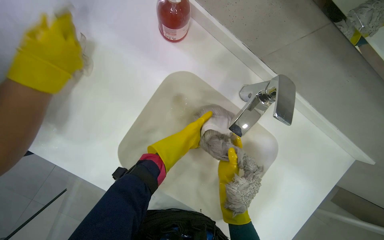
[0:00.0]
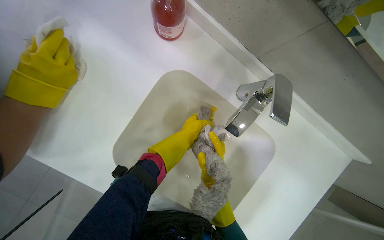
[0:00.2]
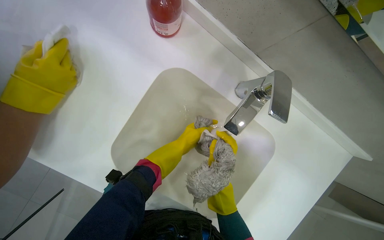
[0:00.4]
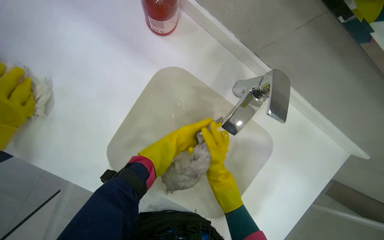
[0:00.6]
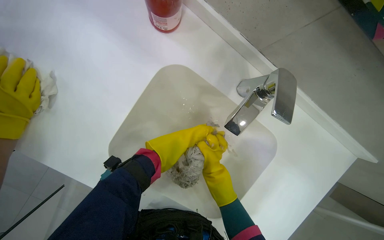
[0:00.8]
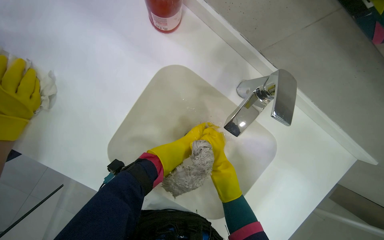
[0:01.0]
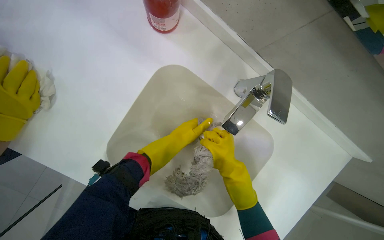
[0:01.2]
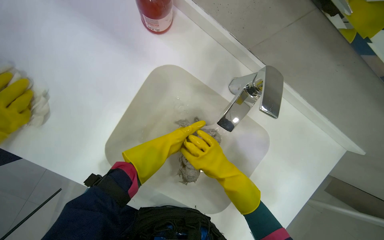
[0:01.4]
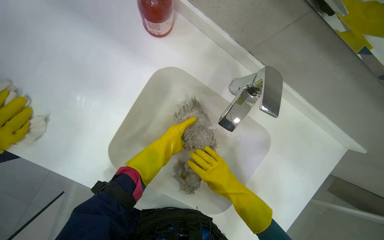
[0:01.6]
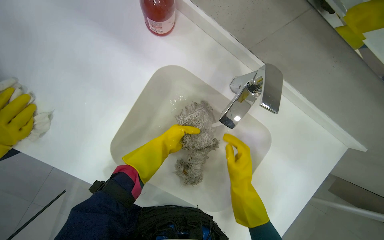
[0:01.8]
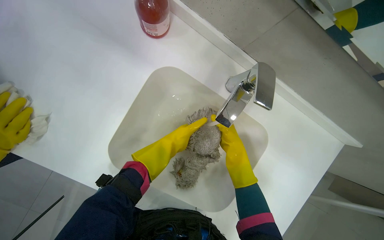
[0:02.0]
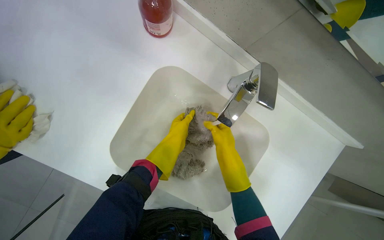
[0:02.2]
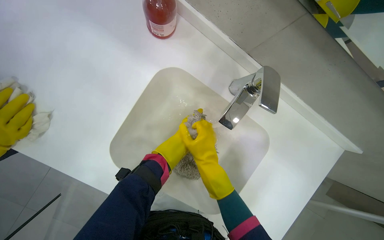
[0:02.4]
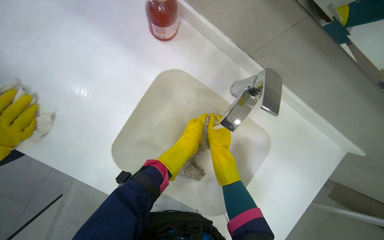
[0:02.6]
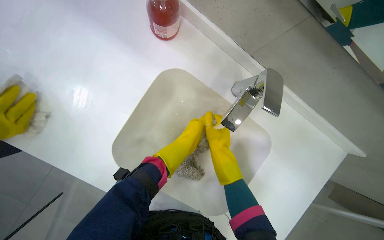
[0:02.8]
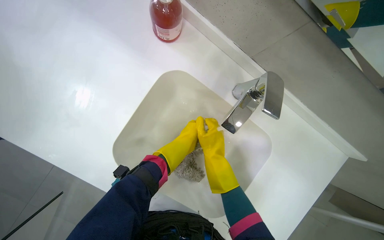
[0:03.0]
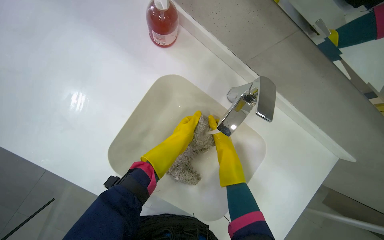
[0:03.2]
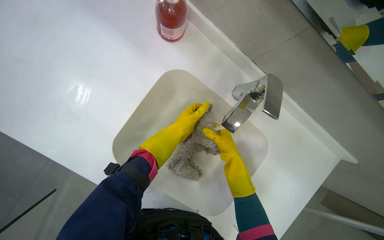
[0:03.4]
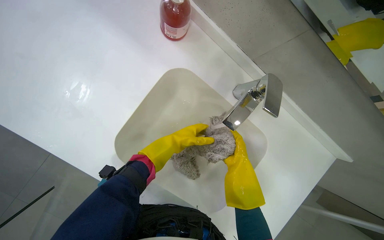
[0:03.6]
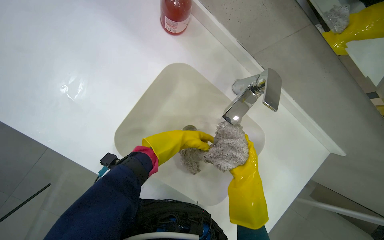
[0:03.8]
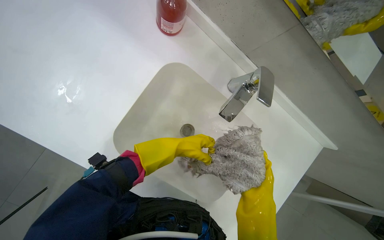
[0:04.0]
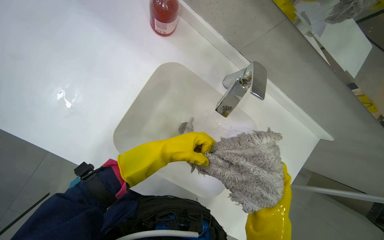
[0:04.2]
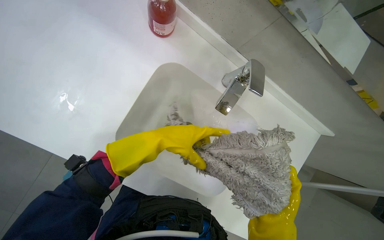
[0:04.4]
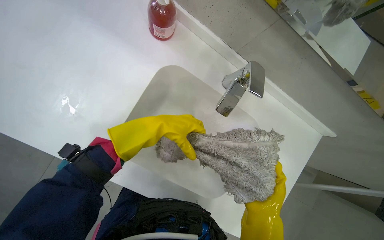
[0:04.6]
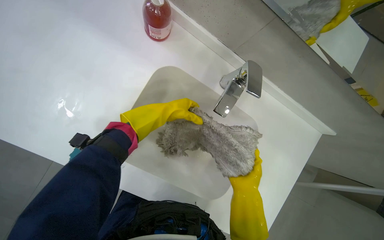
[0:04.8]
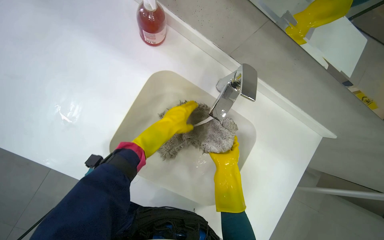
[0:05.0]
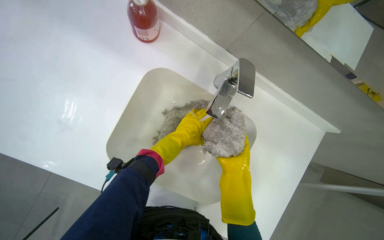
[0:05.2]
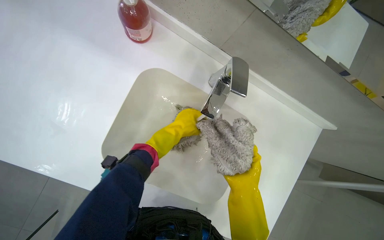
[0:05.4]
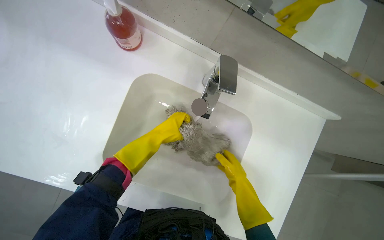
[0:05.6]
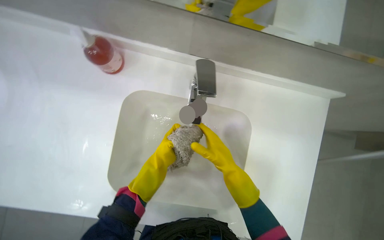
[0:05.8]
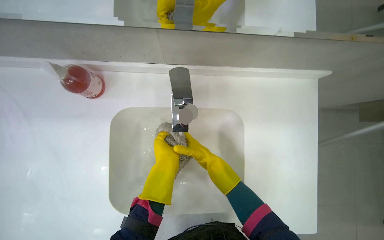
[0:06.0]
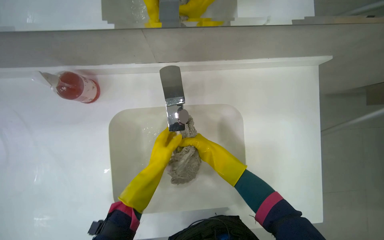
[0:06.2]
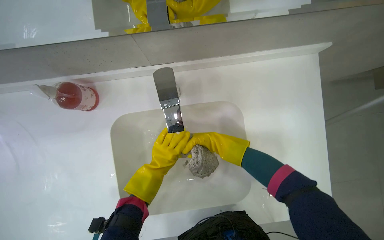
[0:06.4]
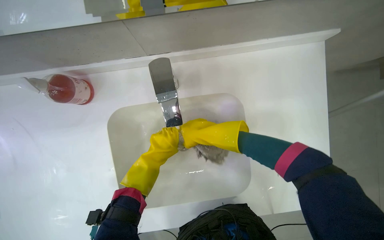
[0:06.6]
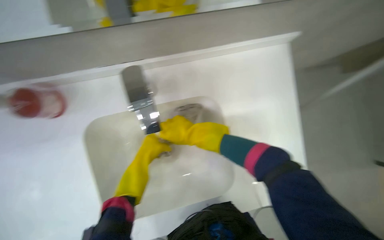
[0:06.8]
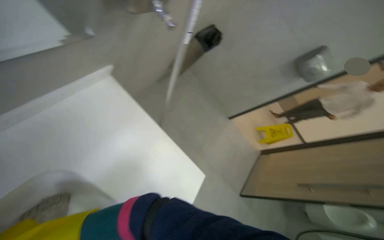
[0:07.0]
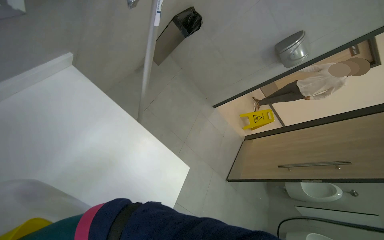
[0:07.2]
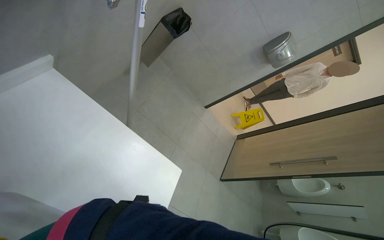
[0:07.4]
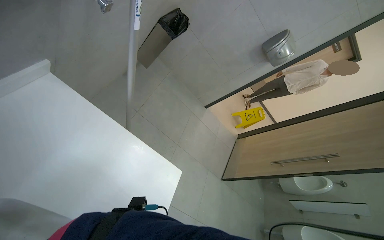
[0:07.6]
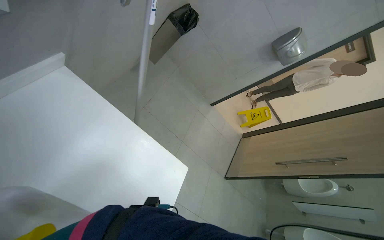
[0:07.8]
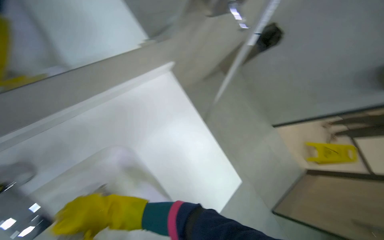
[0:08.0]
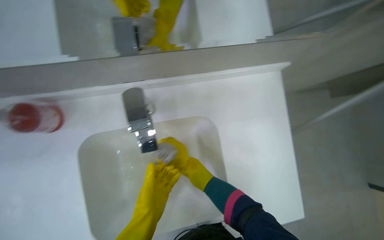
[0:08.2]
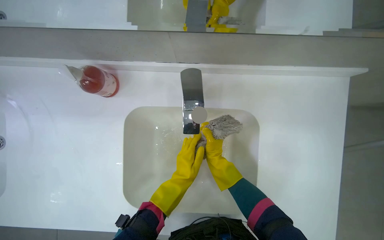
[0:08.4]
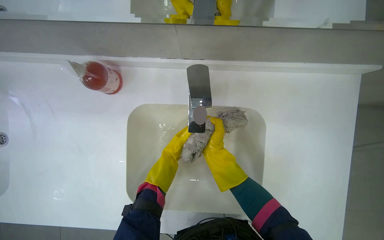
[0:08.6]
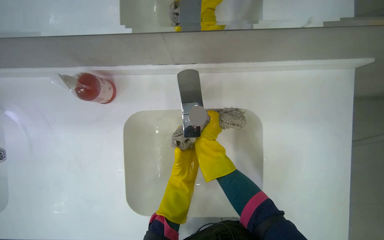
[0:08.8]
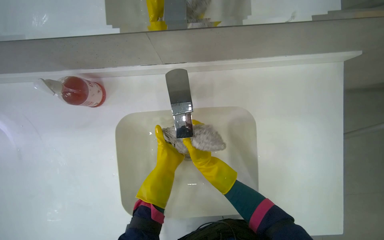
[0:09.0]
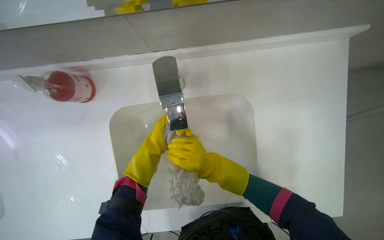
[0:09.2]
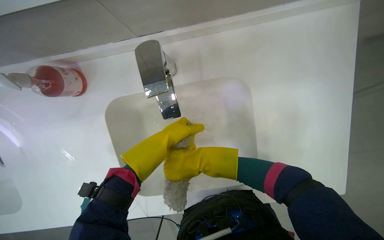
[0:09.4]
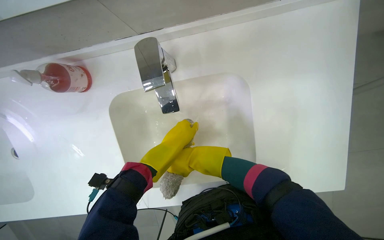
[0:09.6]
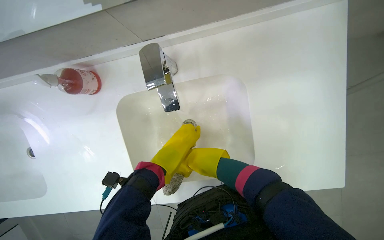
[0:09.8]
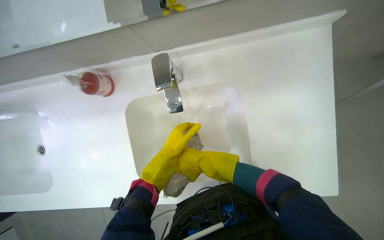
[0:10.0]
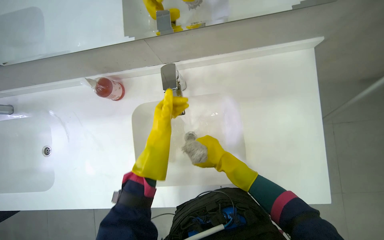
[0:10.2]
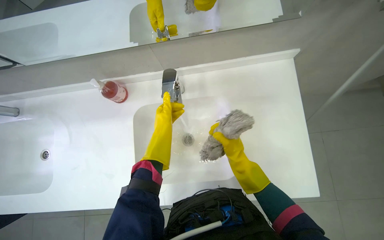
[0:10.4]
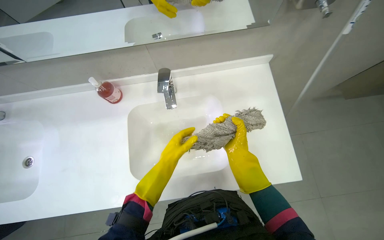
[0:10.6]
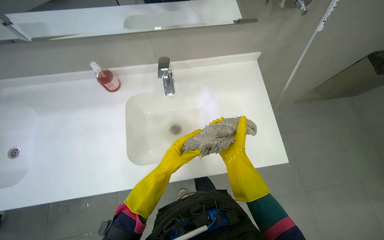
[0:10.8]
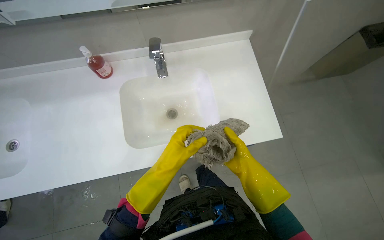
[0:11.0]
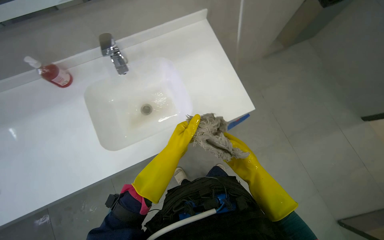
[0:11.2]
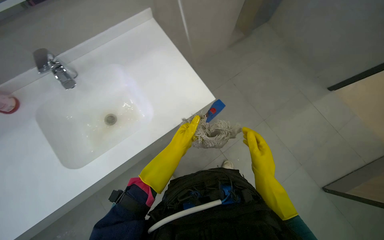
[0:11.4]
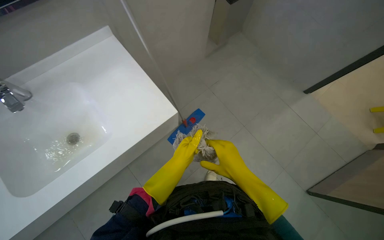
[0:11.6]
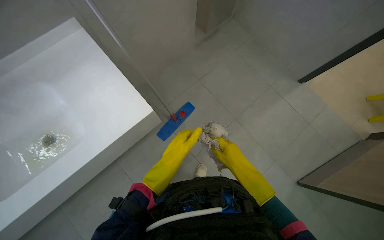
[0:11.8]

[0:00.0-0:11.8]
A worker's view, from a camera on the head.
Job: preparing cleaning supplies.
The whole recording: Washing mop head in sink. The worker washes a dirty mop head in the sink under running water.
0:03.0 to 0:04.4: The left hand moves about 10 cm farther from the camera and comes back; the right hand moves down the picture, nearer to the camera and to the right, roughly 30 cm.
0:04.4 to 0:06.0: The scene turns some 30 degrees counterclockwise in the picture.
0:06.0 to 0:07.4: The camera is carried approximately 80 cm. The head turns to the right by roughly 30 degrees. The wearer looks approximately 15 degrees further downward.
0:07.4 to 0:08.8: The wearer's head swings about 75 degrees to the left.
0:08.8 to 0:10.4: The right hand is displaced to the right by approximately 10 cm, and moves about 20 cm farther from the camera and comes back. Meanwhile the left hand travels up the picture by approximately 10 cm.

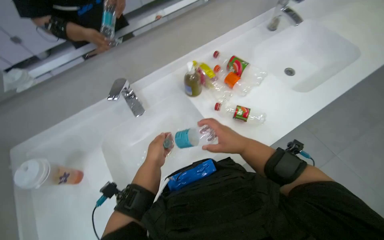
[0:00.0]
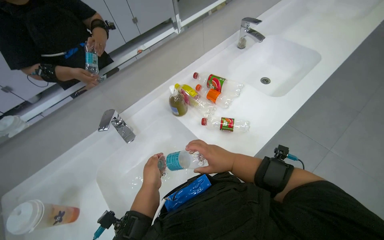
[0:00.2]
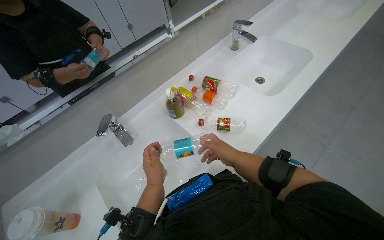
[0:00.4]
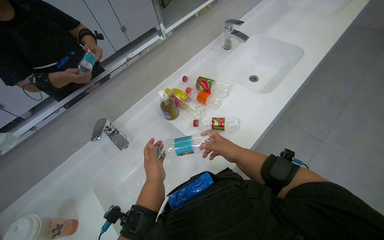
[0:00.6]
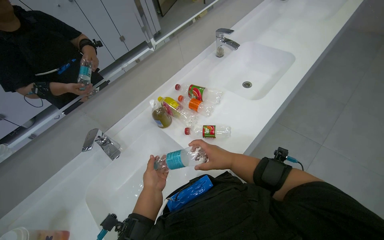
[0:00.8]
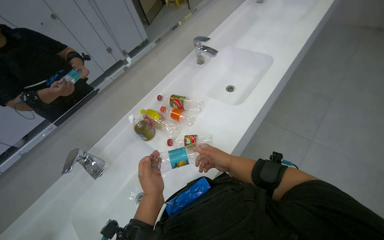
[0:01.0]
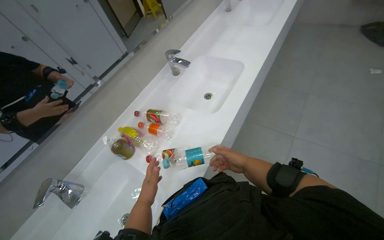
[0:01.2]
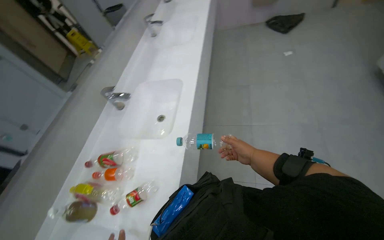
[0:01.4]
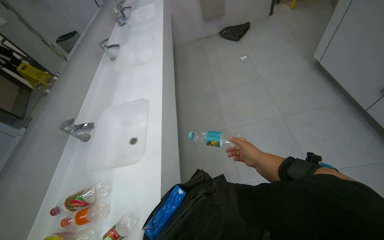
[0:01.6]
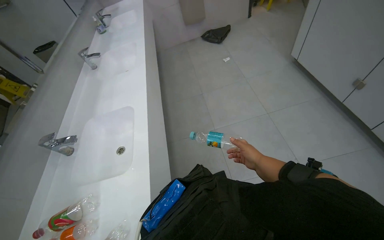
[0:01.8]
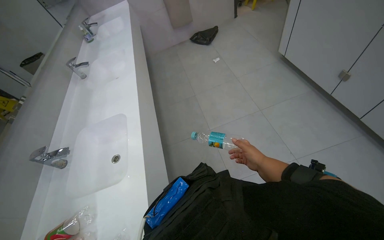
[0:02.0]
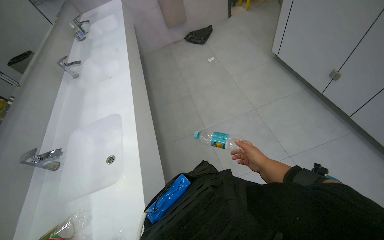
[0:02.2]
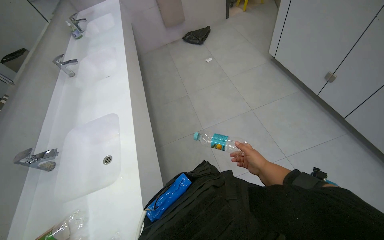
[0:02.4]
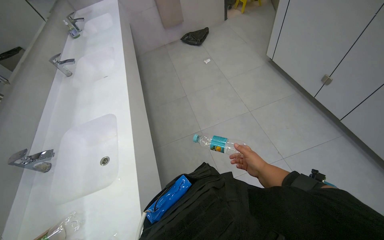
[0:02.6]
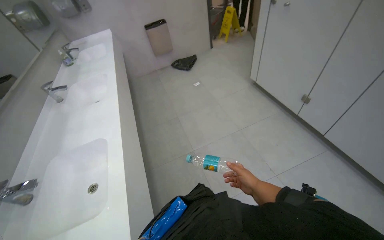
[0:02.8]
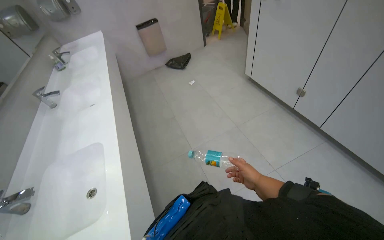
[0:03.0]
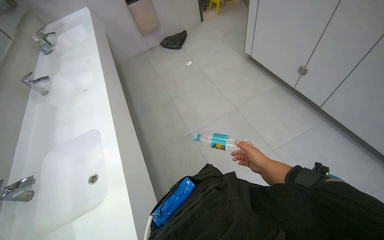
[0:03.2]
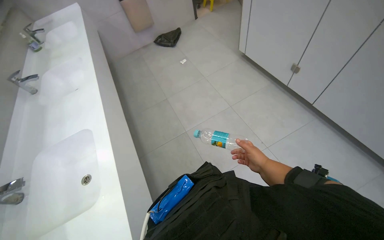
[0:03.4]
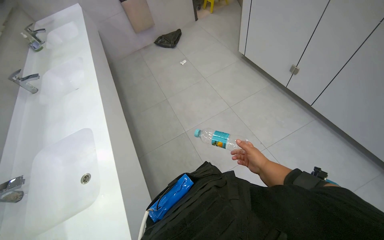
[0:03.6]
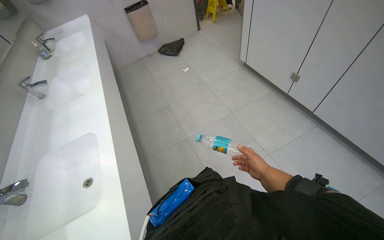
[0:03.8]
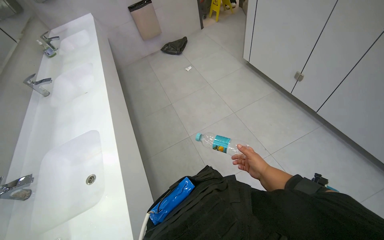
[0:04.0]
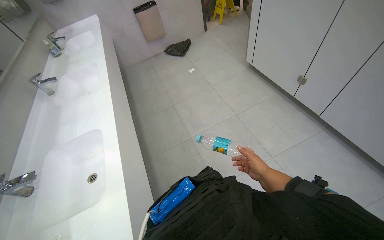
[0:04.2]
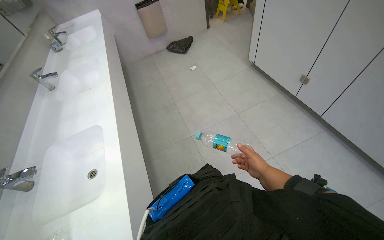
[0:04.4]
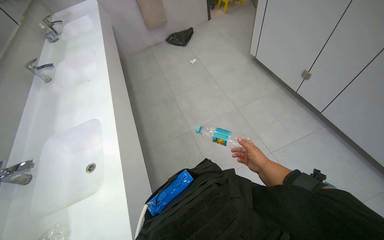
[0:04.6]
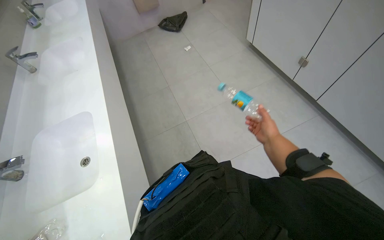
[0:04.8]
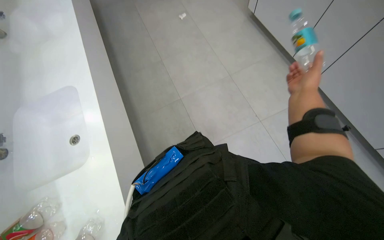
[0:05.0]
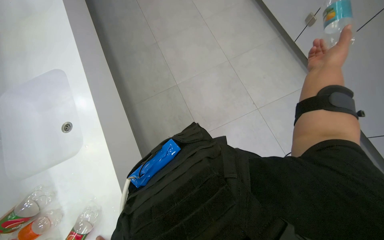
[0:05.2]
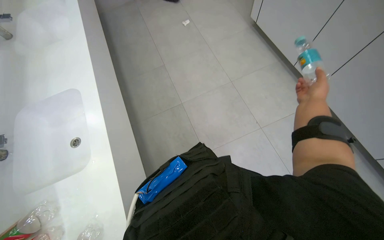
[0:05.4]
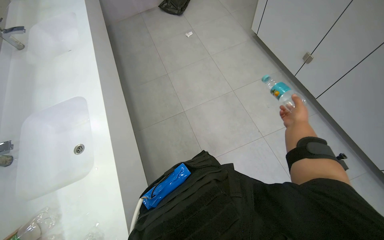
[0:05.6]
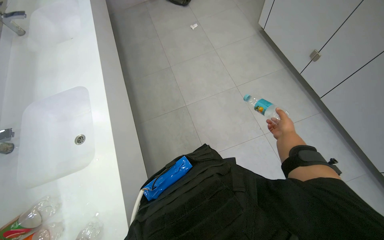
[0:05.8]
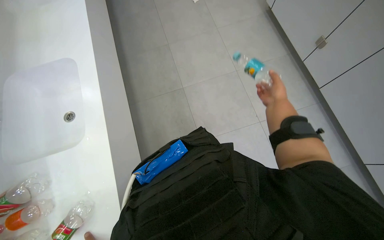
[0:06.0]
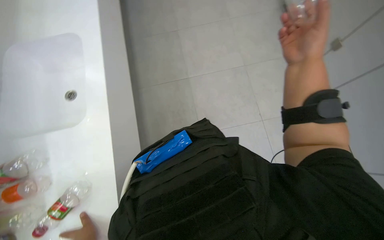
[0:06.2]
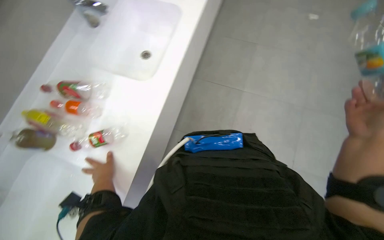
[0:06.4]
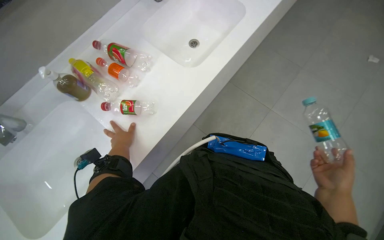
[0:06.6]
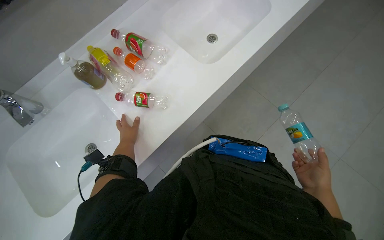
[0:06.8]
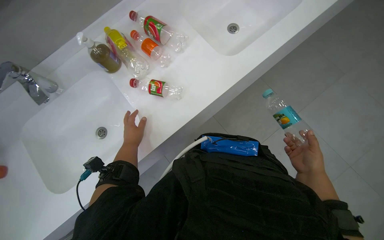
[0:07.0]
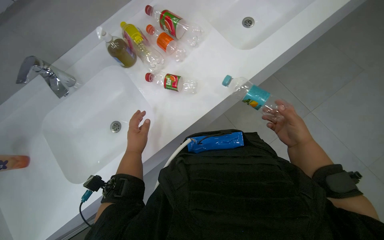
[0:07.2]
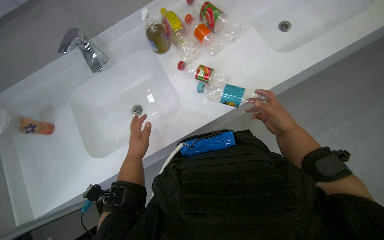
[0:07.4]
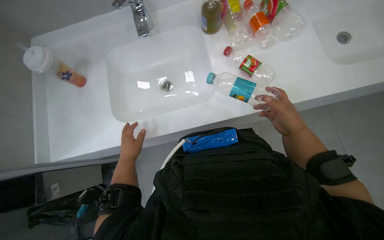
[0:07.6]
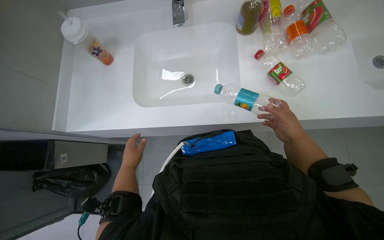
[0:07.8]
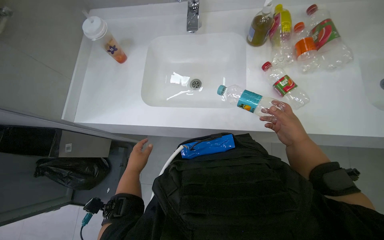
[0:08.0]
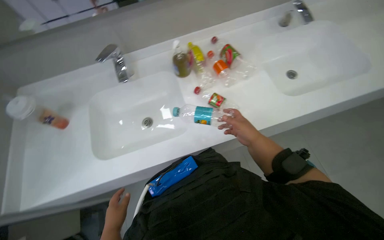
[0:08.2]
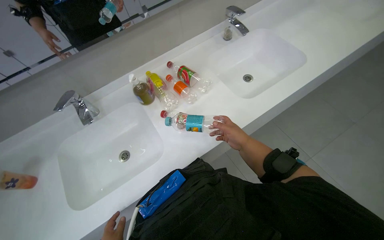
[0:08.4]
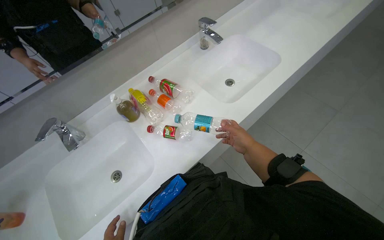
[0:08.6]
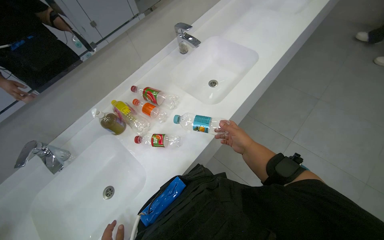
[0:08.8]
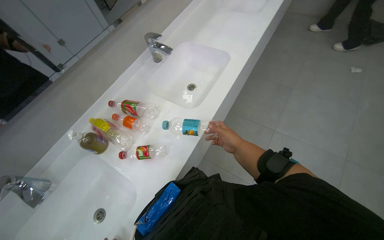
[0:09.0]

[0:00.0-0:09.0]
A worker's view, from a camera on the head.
Job: managing trash.
The whole recording: Collecting and disposing rinsed bottles. The worker collects rinsed bottles from the counter and places them into a trash bin.
0:00.0 to 0:01.6: The wearer moves some 40 cm. The wearer's head swings some 60 degrees to the right. The view tilts roughly 20 degrees upward.
0:01.6 to 0:03.0: The head turns to the right by some 20 degrees. The right hand moves nearer to the camera, about 10 cm.
0:04.4 to 0:06.0: The view tilts approximately 20 degrees downward. The right hand moves up the picture, roughly 15 cm.
0:06.0 to 0:07.6: The head rotates about 90 degrees to the left. The wearer looks roughly 15 degrees further downward.
0:07.6 to 0:09.0: The wearer looks some 50 degrees further to the right. The view tilts roughly 25 degrees upward.
